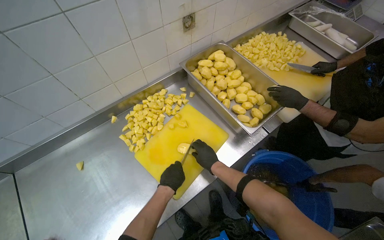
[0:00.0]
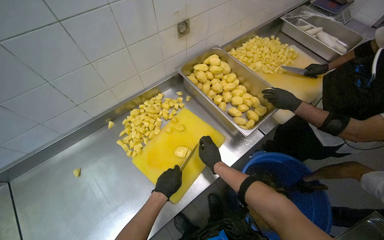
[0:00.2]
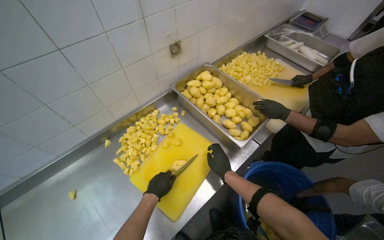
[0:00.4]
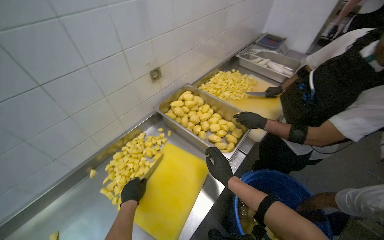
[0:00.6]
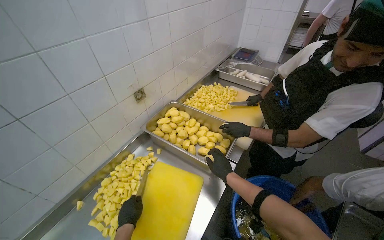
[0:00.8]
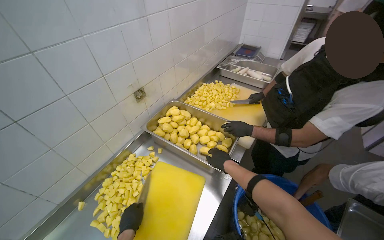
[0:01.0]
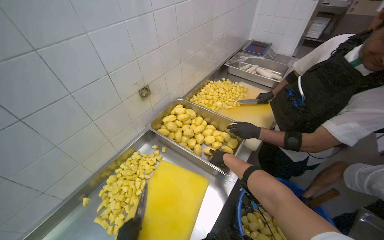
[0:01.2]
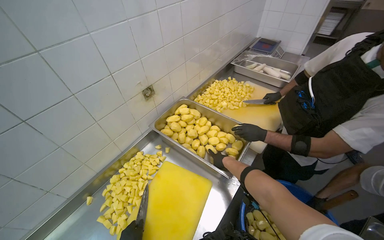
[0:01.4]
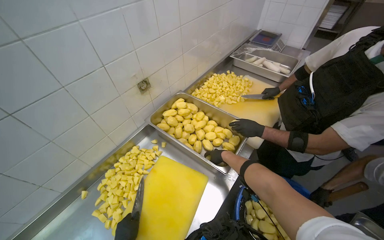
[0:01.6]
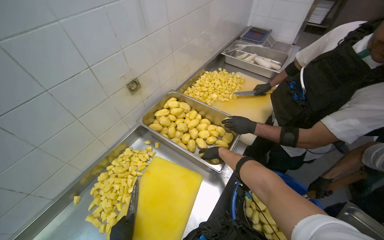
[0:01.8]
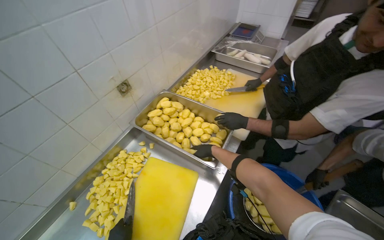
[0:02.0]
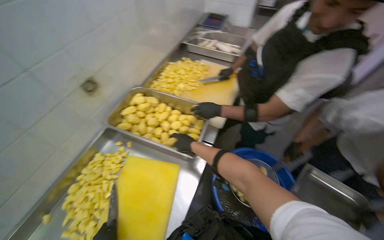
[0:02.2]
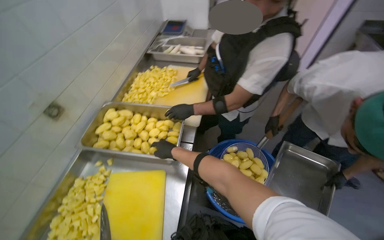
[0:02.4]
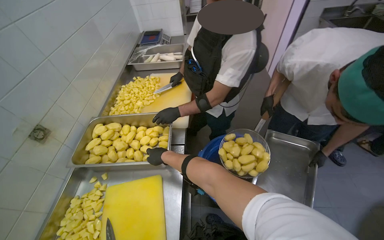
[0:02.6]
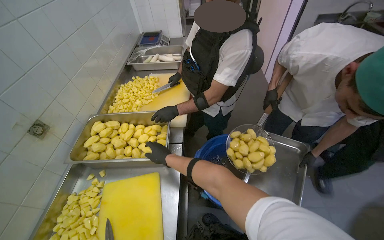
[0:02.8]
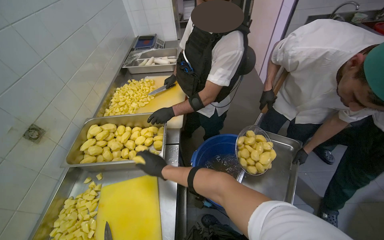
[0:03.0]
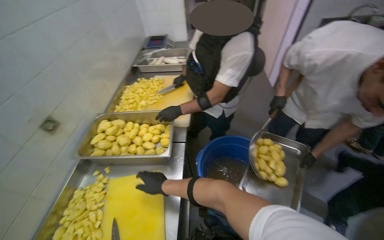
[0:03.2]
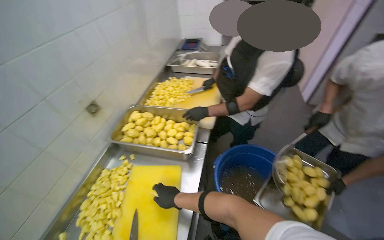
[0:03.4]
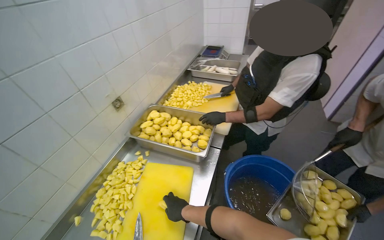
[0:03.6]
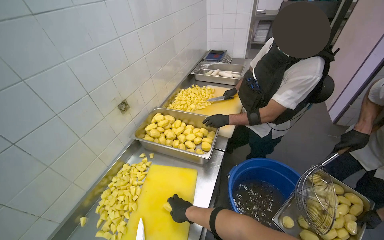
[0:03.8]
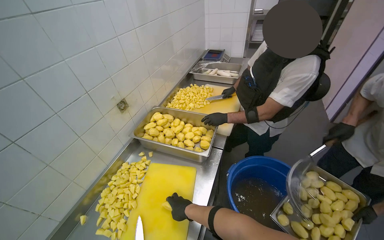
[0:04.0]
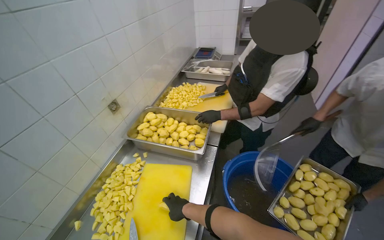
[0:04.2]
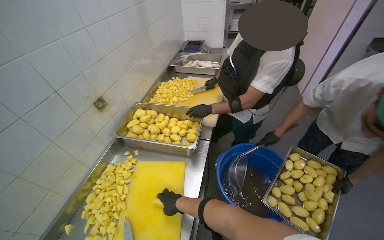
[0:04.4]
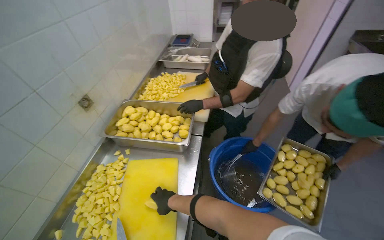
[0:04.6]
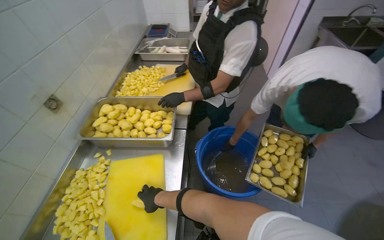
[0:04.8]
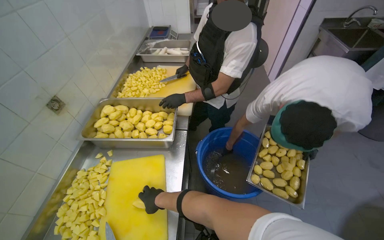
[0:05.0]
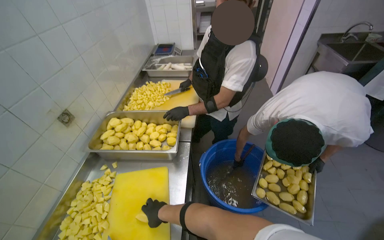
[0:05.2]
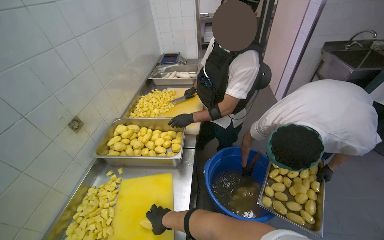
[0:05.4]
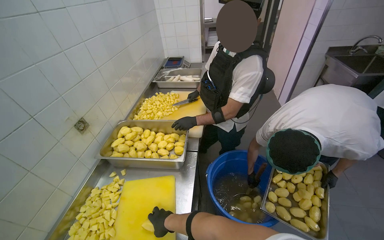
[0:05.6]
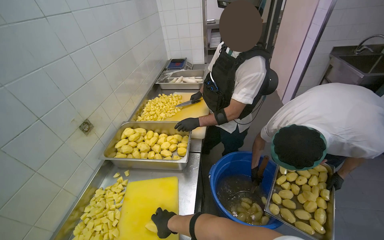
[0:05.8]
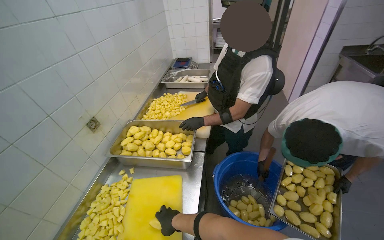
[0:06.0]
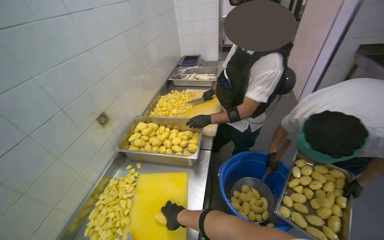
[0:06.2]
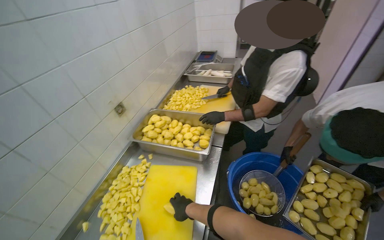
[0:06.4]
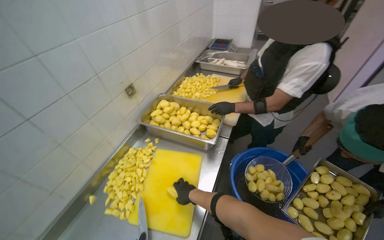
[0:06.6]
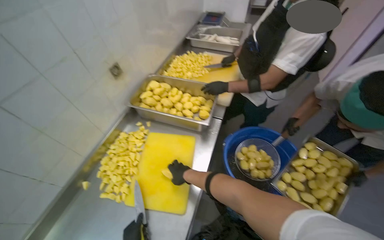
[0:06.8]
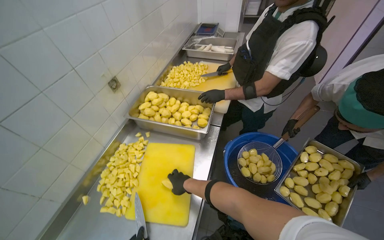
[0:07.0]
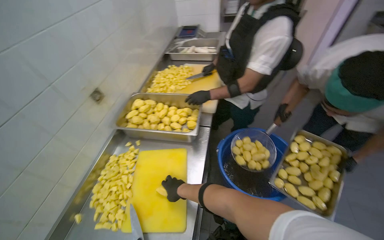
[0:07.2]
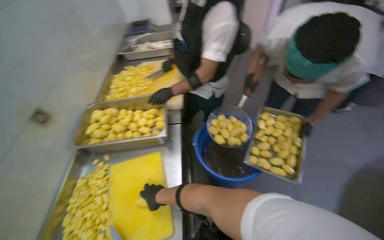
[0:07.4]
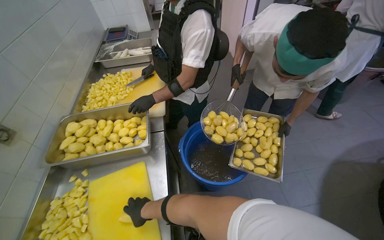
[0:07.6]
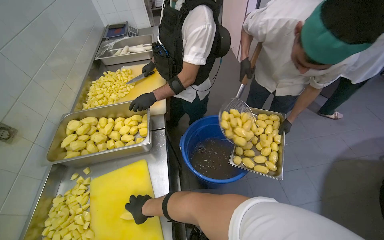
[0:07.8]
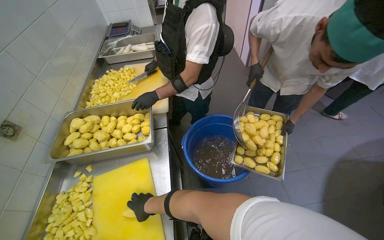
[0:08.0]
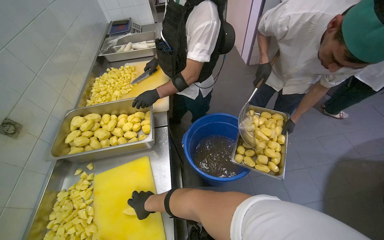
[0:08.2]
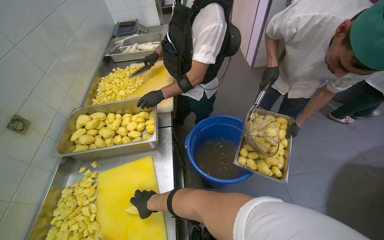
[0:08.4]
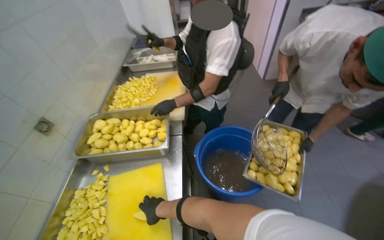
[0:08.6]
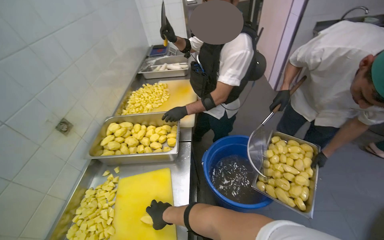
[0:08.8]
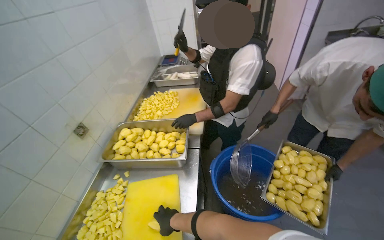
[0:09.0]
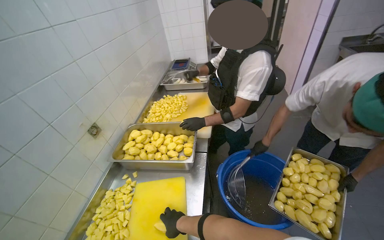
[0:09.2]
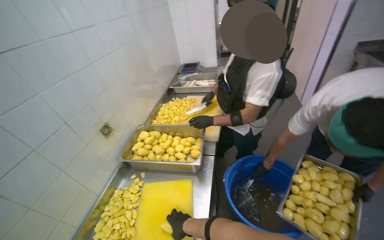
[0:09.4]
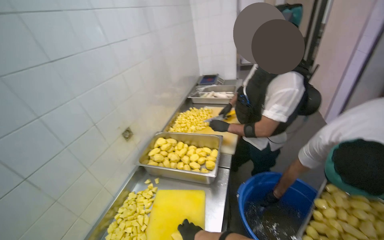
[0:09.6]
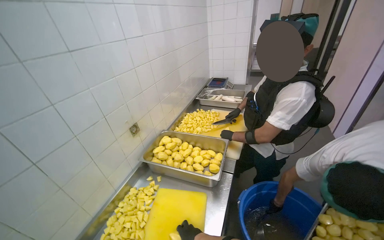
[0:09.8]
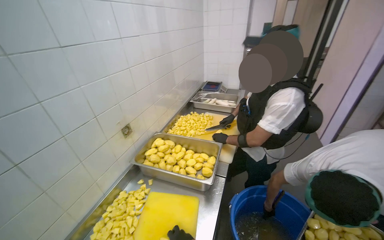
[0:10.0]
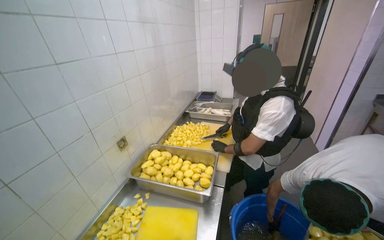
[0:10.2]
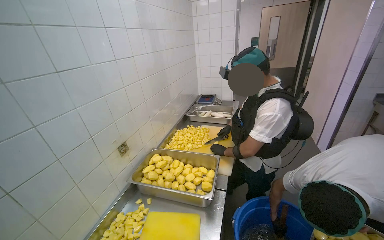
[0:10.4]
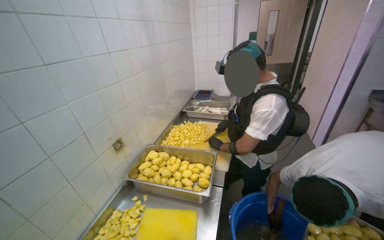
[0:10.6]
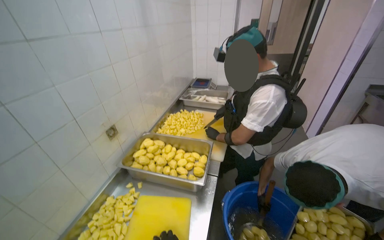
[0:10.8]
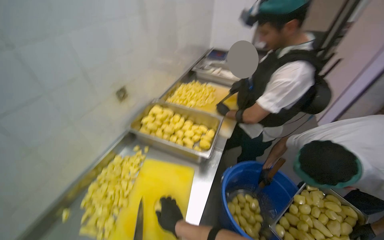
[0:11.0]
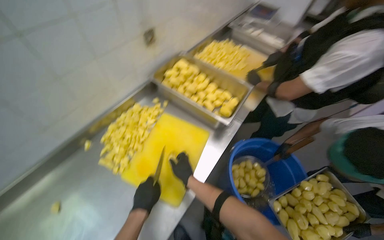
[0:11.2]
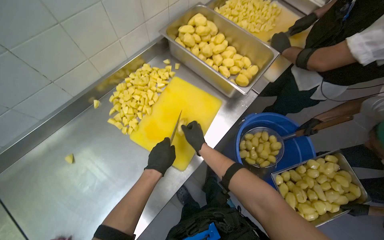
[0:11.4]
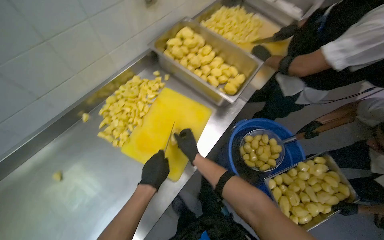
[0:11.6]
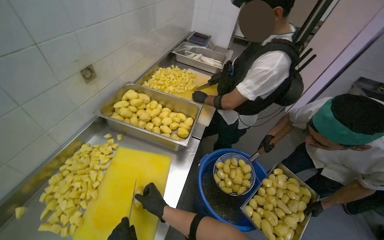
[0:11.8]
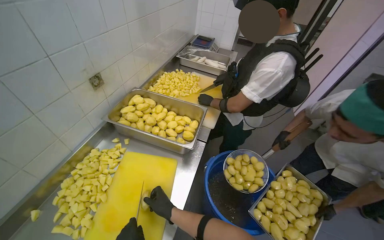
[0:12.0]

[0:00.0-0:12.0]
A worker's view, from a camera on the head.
Job: preparing food.
The whole recording: Cutting potatoes into pieces. The worker cuts peeled potatoes into small pieces on a yellow cutting board.
0:00.0 to 0:01.6: The view tilts approximately 15 degrees upward.
0:01.6 to 0:03.0: The head turns to the right by some 40 degrees. The right hand moves nearer to the camera, roughly 15 cm.
0:03.0 to 0:04.4: The right hand is displaced down the picture by roughly 15 cm.
0:06.0 to 0:07.6: The wearer looks roughly 20 degrees further to the right.
0:09.0 to 0:10.4: The view tips upward by approximately 15 degrees.
0:10.4 to 0:12.0: The view tilts some 20 degrees downward.

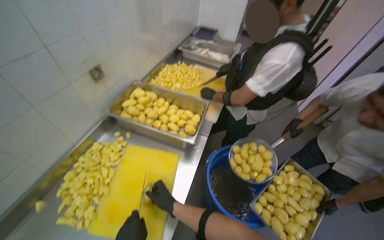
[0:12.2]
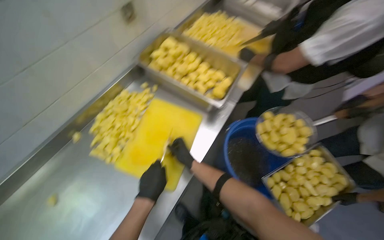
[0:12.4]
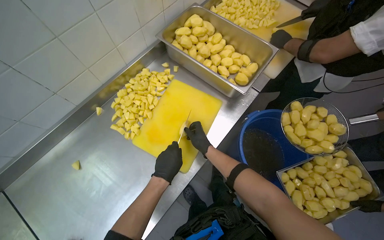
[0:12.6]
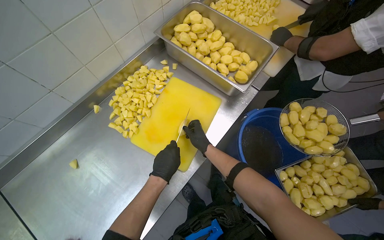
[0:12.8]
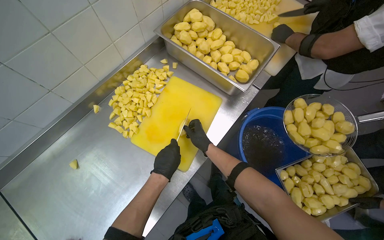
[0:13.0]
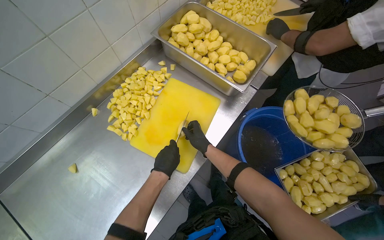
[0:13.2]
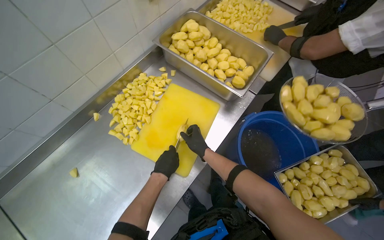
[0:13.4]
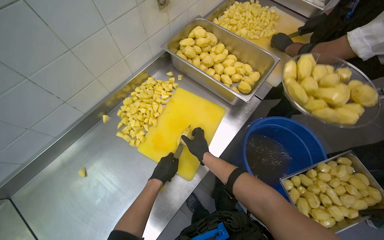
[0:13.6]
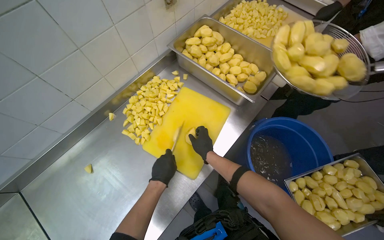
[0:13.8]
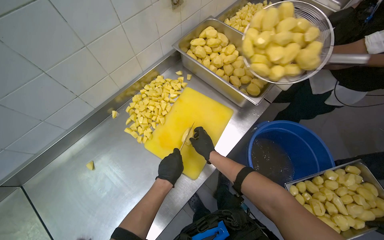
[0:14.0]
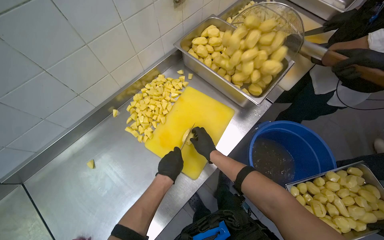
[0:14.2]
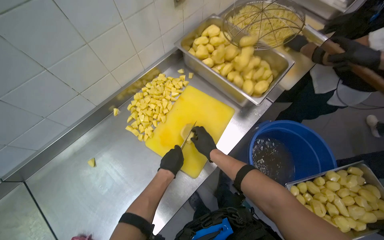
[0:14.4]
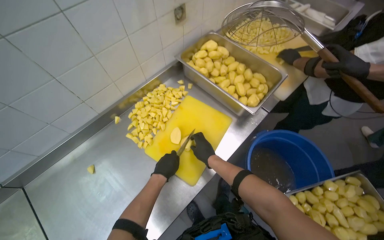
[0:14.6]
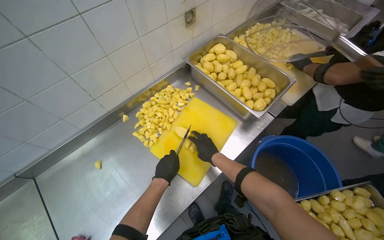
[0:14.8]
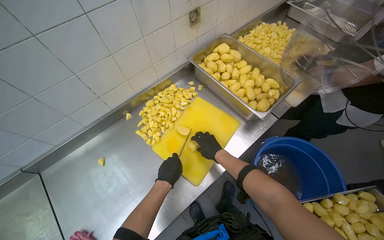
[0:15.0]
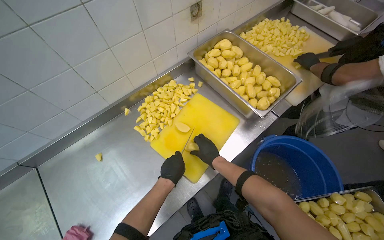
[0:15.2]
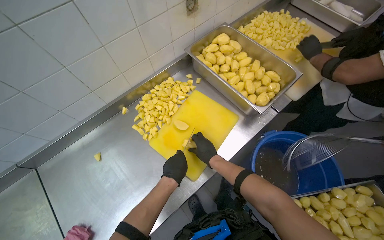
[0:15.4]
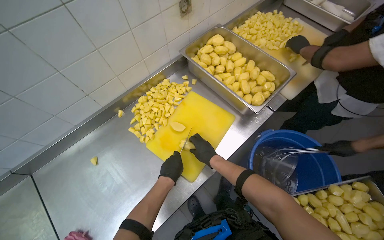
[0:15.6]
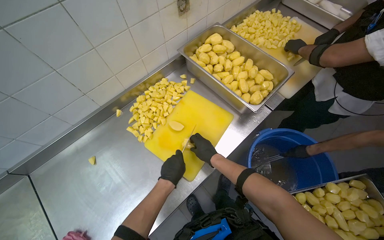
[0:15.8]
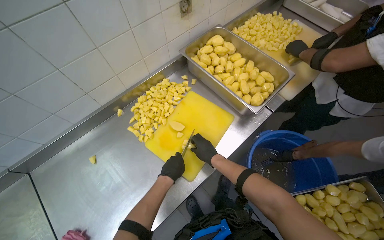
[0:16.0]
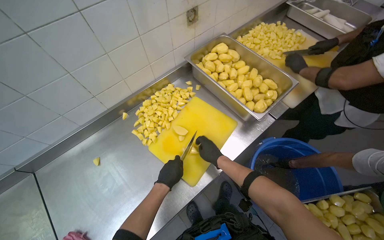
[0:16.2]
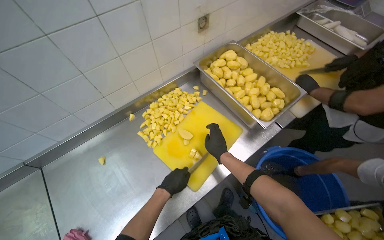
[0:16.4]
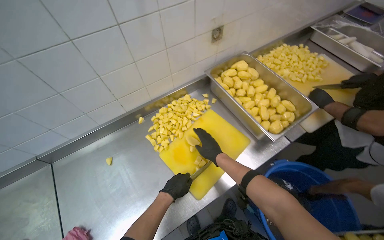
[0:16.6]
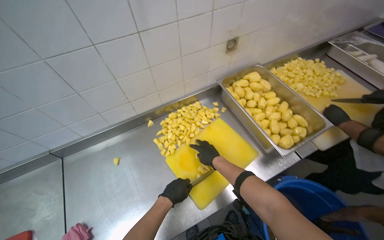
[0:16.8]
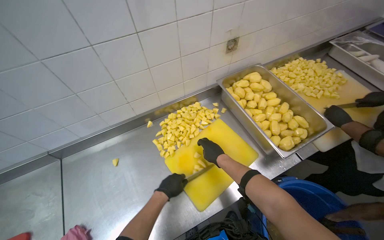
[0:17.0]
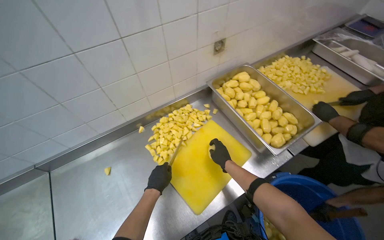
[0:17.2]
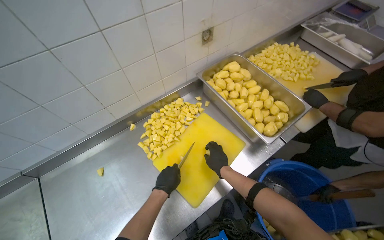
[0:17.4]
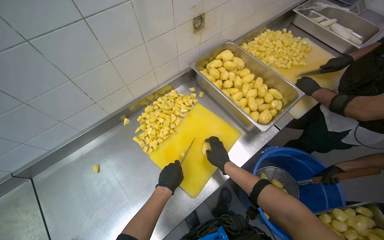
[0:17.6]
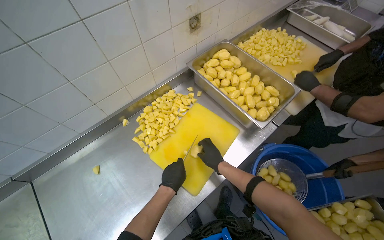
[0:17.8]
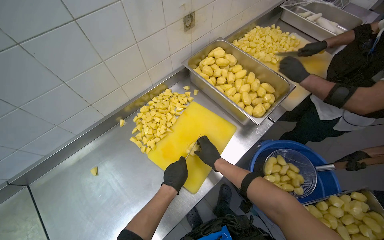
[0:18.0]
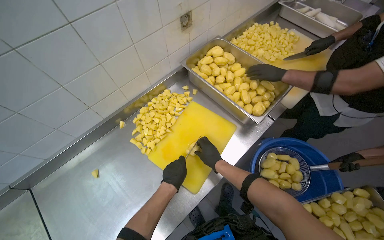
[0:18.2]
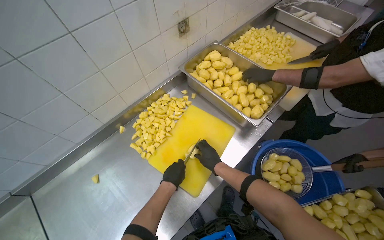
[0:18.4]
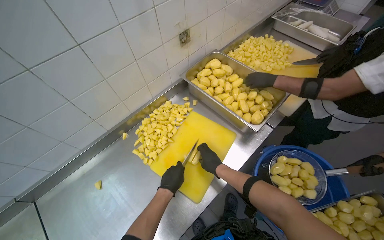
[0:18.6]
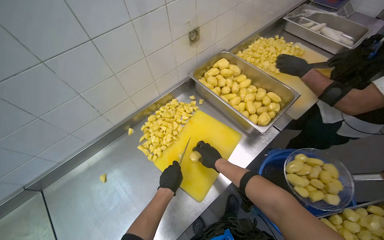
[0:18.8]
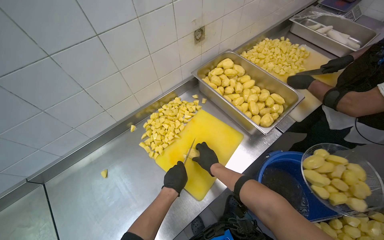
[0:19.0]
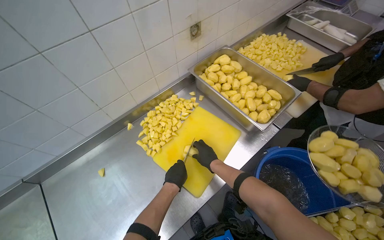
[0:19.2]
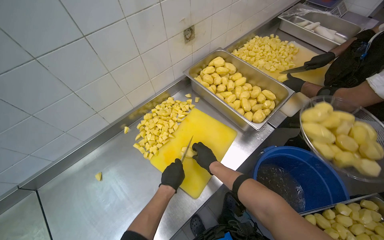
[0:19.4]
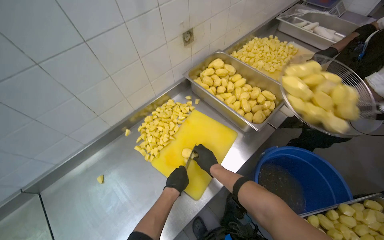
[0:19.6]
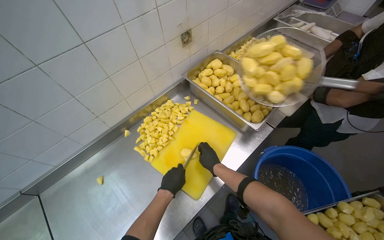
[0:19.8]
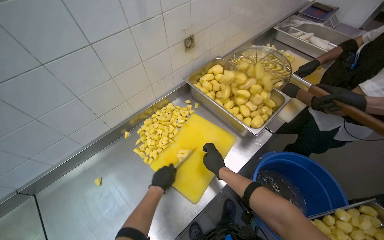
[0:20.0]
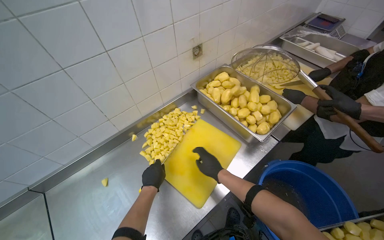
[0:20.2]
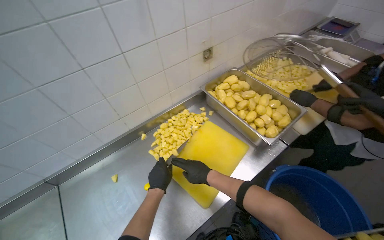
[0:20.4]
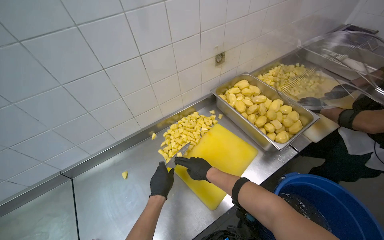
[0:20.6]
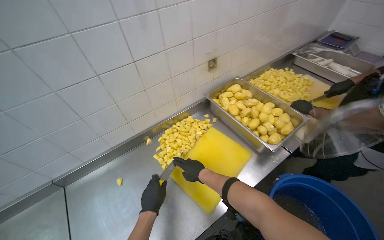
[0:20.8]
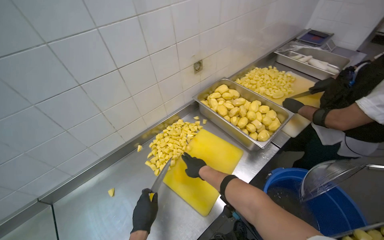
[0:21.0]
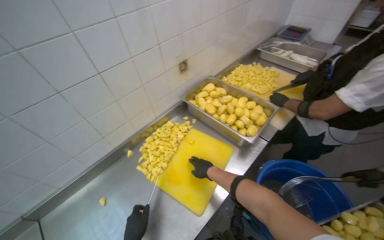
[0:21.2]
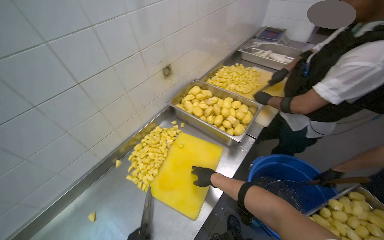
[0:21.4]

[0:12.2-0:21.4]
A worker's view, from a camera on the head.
Job: preparing food.
The whole recording: Cutting potatoes into pieces. The worker cuts peeled potatoes into small pieces on a yellow cutting board.
0:12.2 to 0:13.8: The head turns to the left by roughly 20 degrees. The view tilts about 15 degrees downward.
0:13.8 to 0:15.2: The hands make small movements and keep their place.
0:18.4 to 0:19.8: The hands stay close to where they were, moving slightly.
